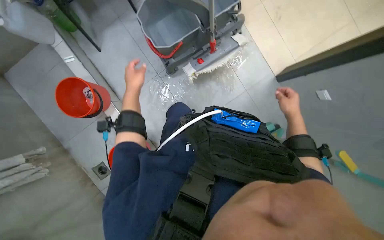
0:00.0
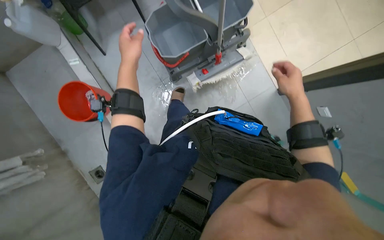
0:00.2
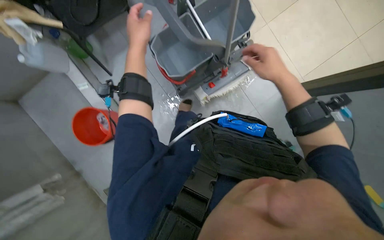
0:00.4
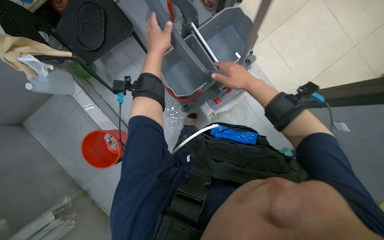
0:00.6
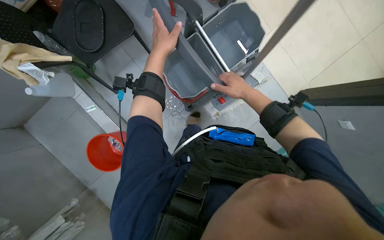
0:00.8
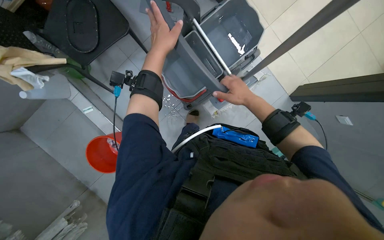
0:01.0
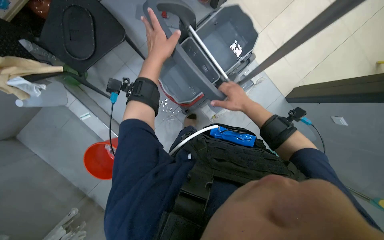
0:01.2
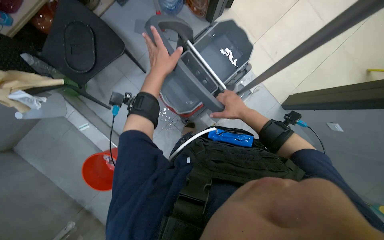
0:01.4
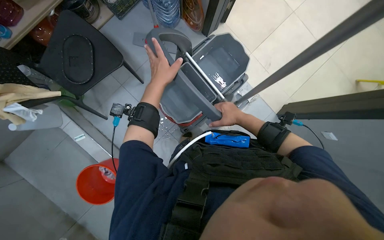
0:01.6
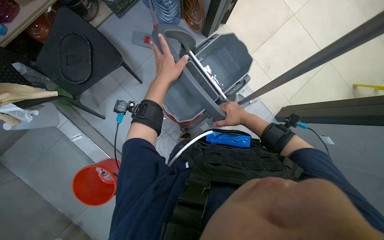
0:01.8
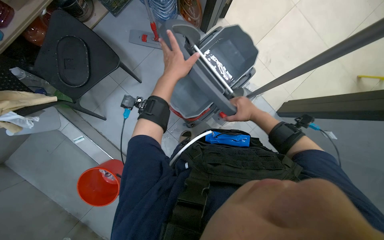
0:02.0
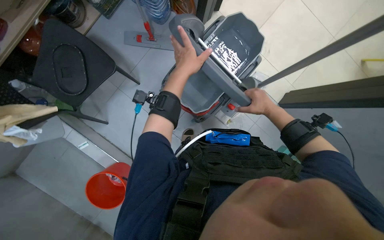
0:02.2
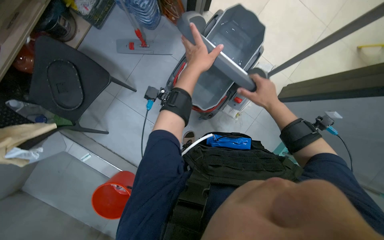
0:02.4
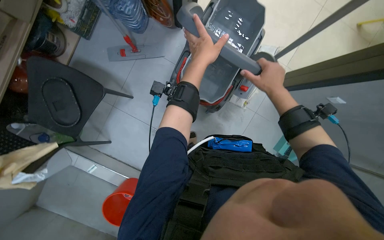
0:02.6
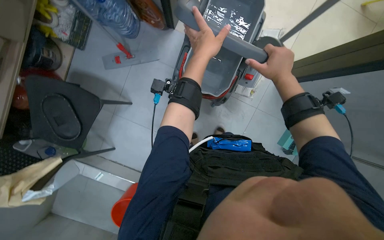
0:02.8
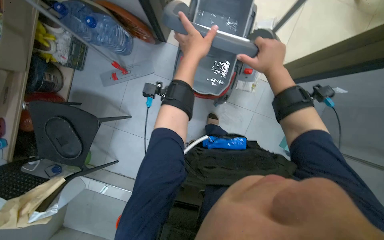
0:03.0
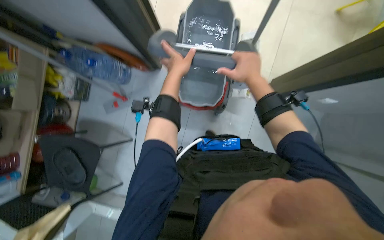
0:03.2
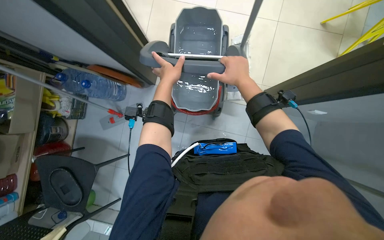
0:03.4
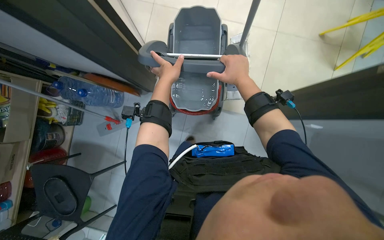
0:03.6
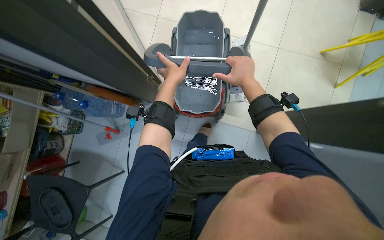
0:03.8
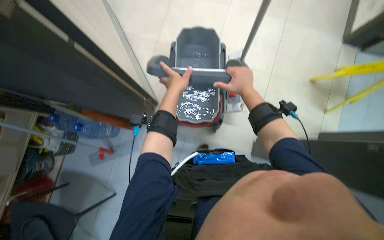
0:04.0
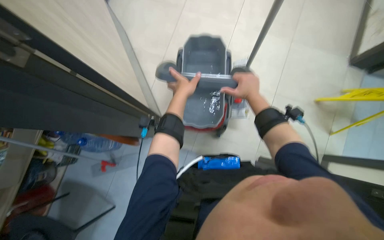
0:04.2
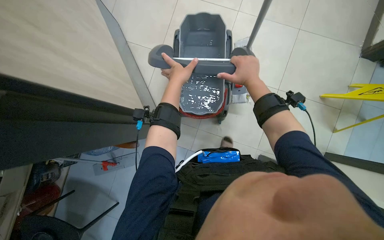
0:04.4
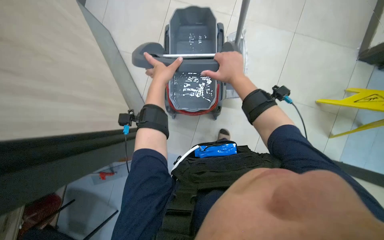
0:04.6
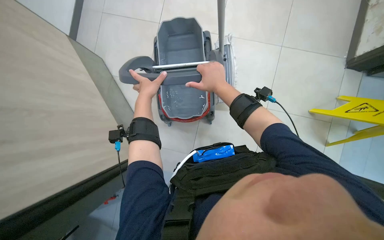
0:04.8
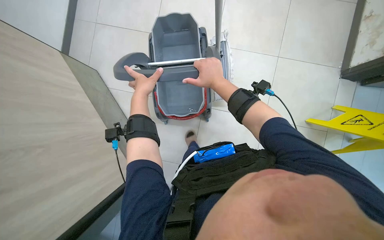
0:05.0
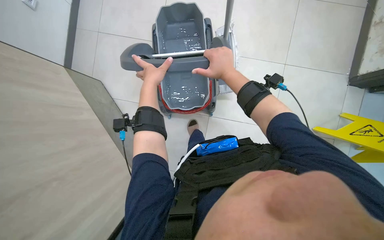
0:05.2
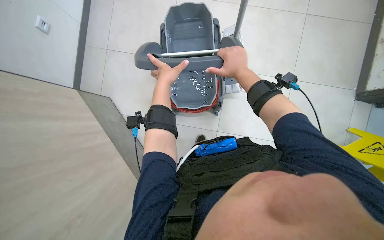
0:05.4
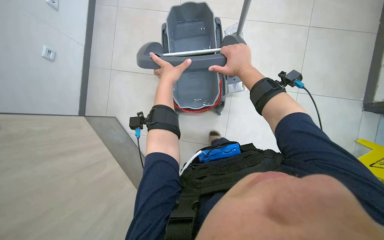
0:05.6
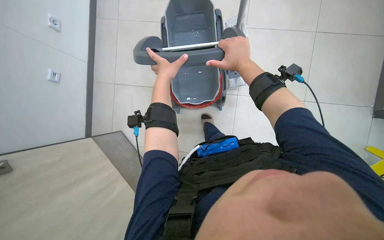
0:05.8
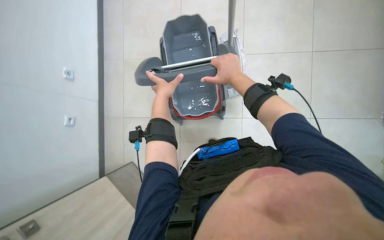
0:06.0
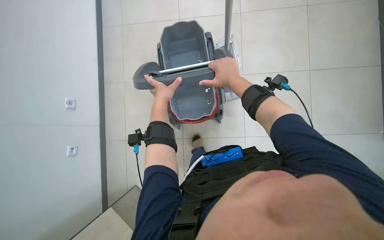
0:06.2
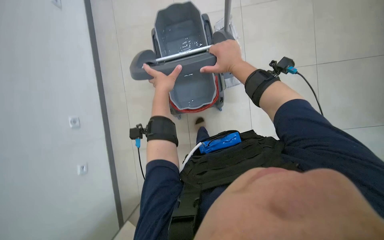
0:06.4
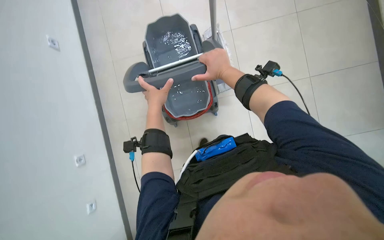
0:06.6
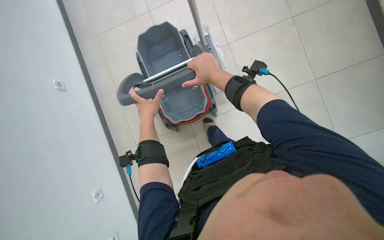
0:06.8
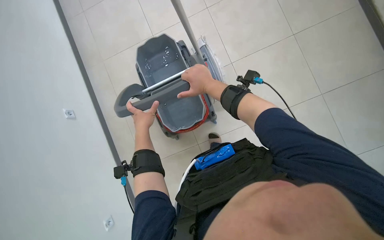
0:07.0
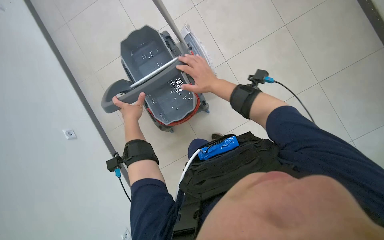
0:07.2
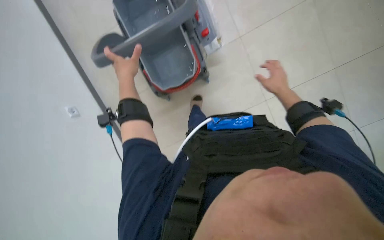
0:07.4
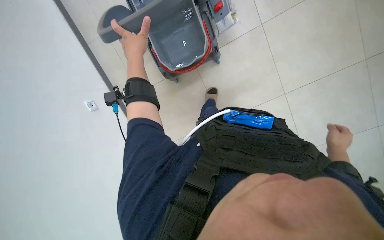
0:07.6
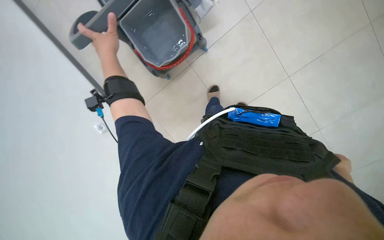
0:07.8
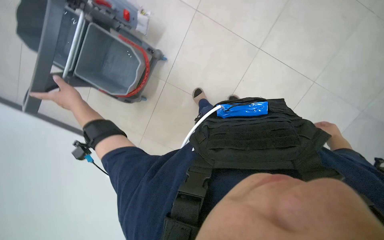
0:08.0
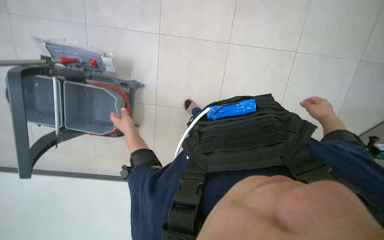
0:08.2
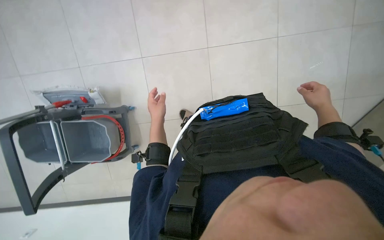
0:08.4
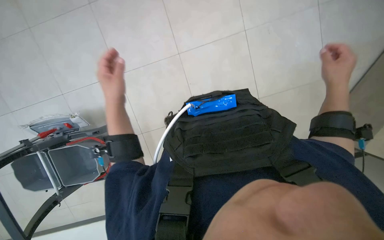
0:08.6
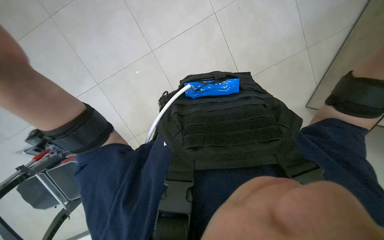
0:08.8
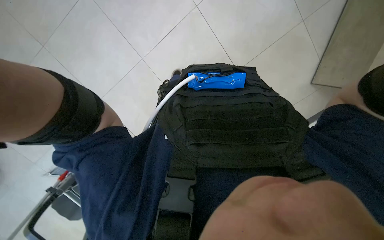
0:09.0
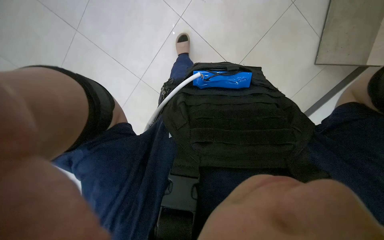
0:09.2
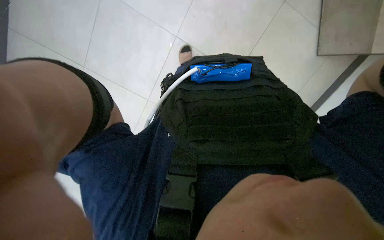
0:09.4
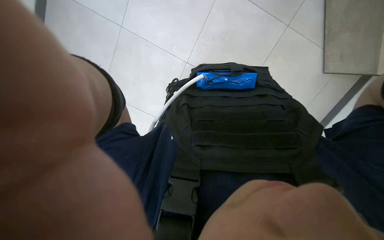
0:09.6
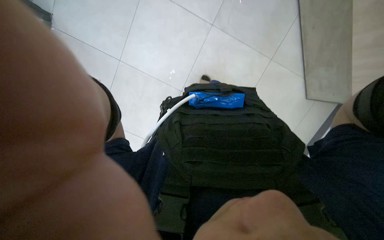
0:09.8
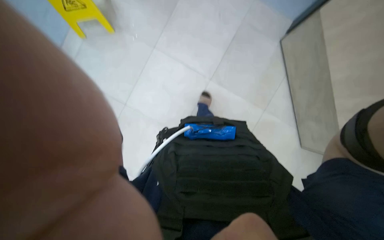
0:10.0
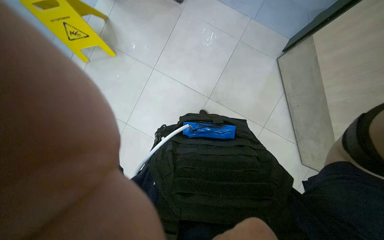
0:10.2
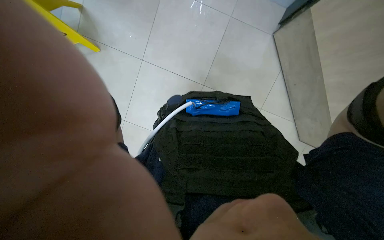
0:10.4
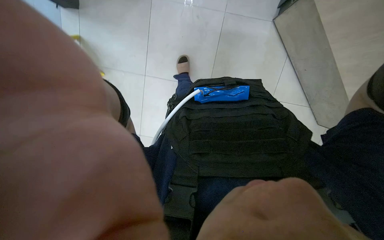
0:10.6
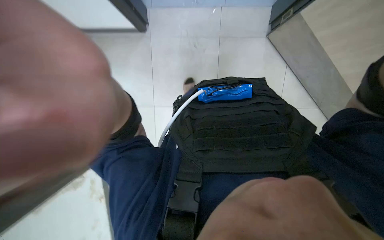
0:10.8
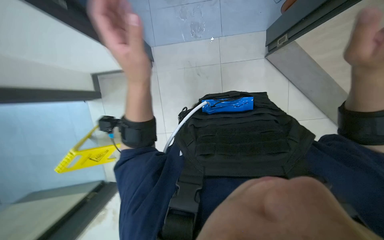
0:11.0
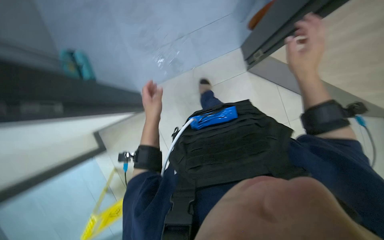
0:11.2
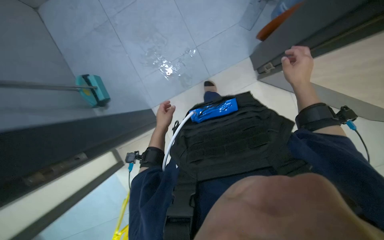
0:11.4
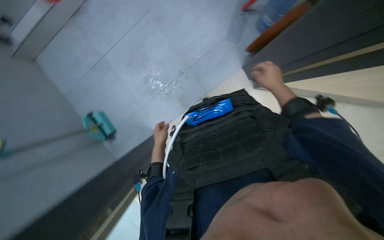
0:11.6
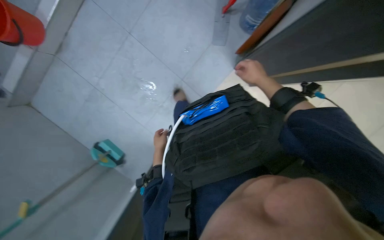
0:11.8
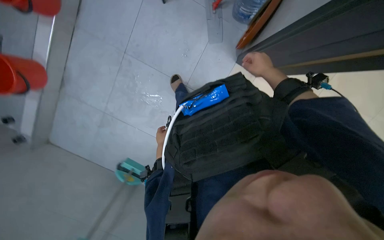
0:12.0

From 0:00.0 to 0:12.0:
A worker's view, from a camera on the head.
Job: preparing cleaning supplies.
The whole recording: Moving cleaning cart. The worker pushes the cleaning cart across the floor.
From 0:00.0 to 0:01.6: The view tips upward by approximately 25 degrees. The right hand goes roughly 20 cm to the left.
From 0:01.6 to 0:03.0: The scene turns about 25 degrees counterclockwise in the picture. The left hand moves to the right and up the picture, some 35 cm; the right hand is displaced up the picture by approximately 15 cm.
From 0:03.0 to 0:04.4: The wearer looks approximately 30 degrees further upward.
From 0:04.4 to 0:06.0: The hands make small movements and keep their place.
From 0:06.0 to 0:07.6: The wearer looks roughly 15 degrees further downward. The right hand moves to the right and down the picture, approximately 60 cm.
From 0:07.6 to 0:09.0: The scene rotates counterclockwise by approximately 30 degrees.
From 0:10.4 to 0:12.0: The view tips upward by some 20 degrees. Everything in view rotates approximately 45 degrees counterclockwise.

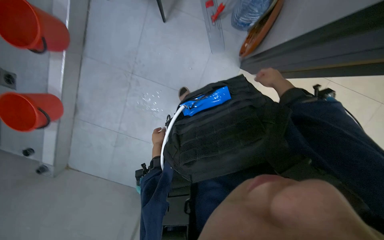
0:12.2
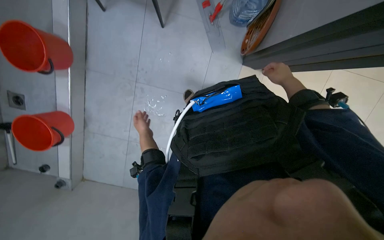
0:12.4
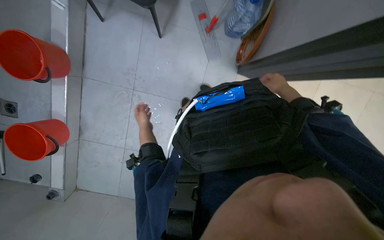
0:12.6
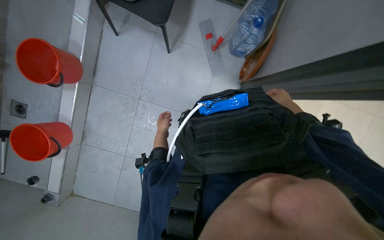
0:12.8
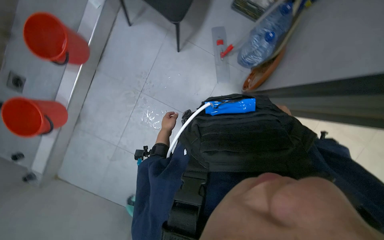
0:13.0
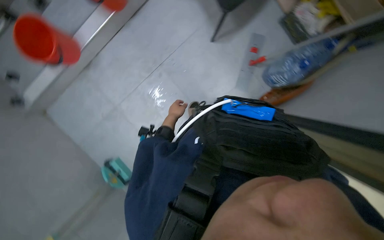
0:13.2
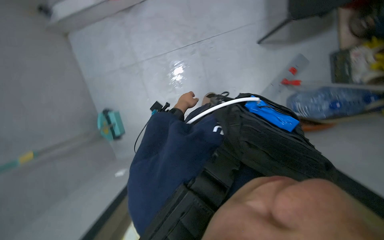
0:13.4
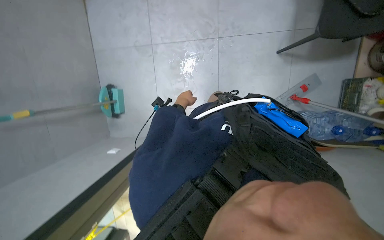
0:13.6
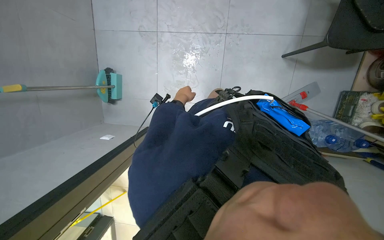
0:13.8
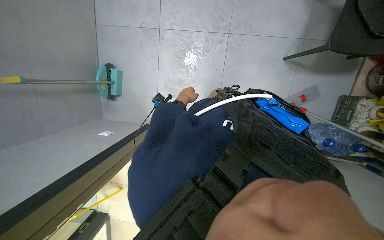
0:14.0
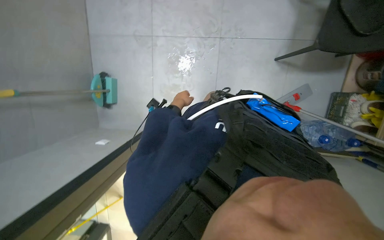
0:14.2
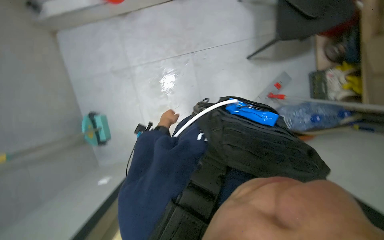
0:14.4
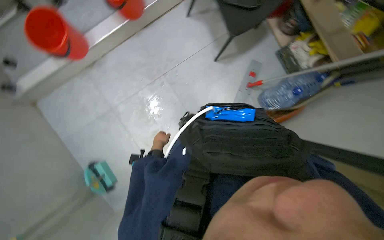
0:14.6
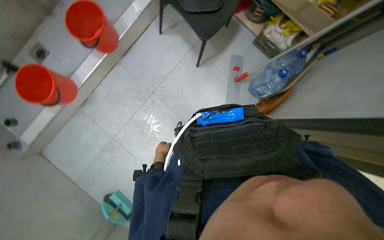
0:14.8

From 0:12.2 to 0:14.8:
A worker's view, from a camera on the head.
Job: preparing cleaning supplies.
The whole recording: Moving cleaning cart. The worker pushes the cleaning cart across the floor.
From 0:12.2 to 0:13.4: Everything in view rotates about 55 degrees clockwise.
From 0:13.4 to 0:14.8: The scene turns about 35 degrees counterclockwise in the picture.

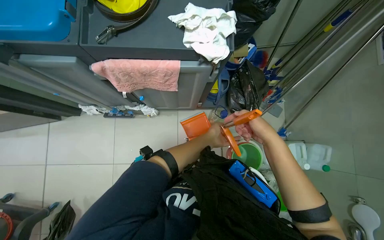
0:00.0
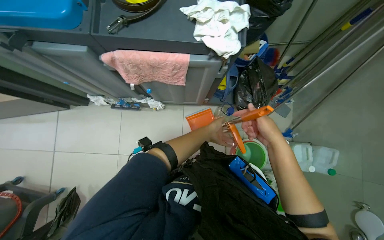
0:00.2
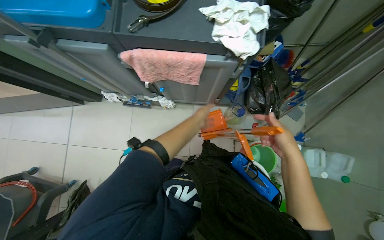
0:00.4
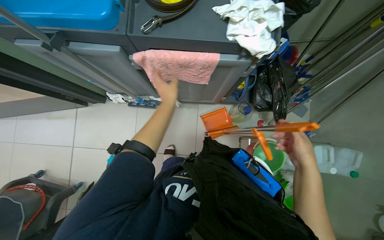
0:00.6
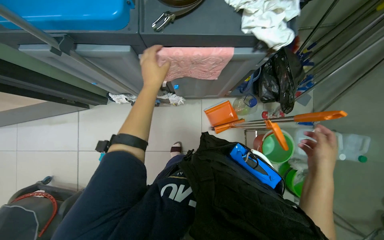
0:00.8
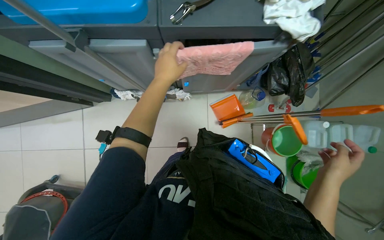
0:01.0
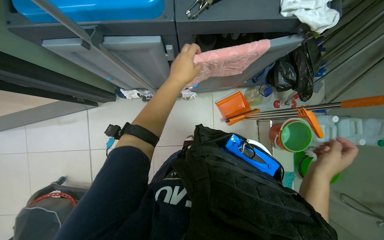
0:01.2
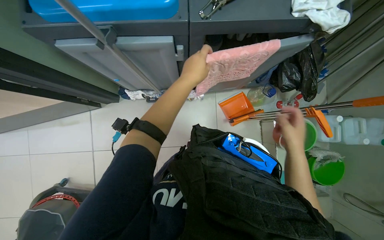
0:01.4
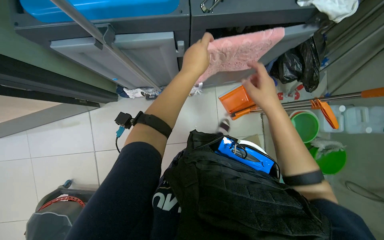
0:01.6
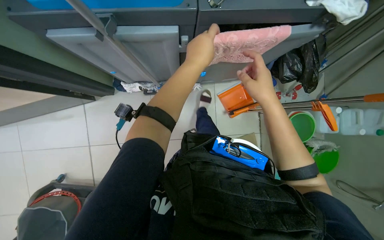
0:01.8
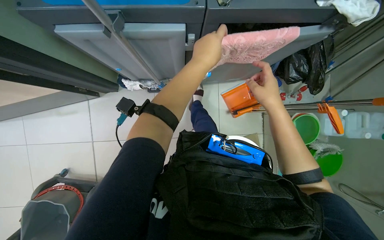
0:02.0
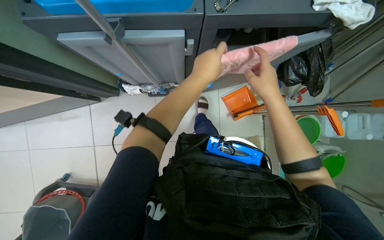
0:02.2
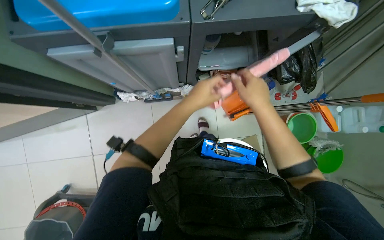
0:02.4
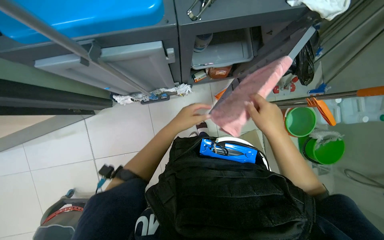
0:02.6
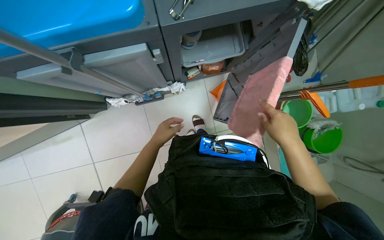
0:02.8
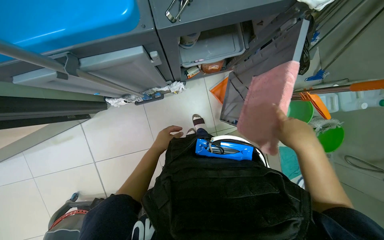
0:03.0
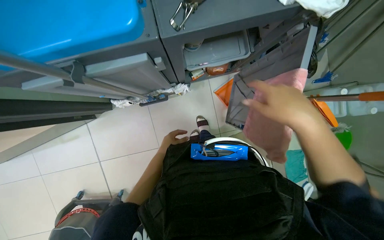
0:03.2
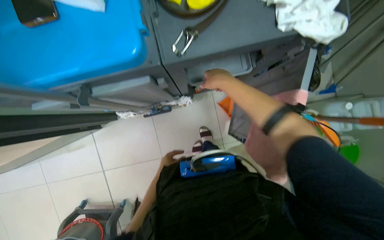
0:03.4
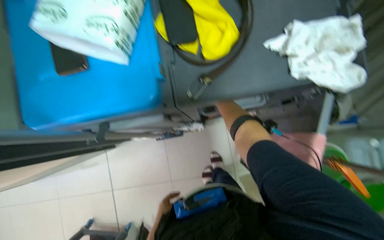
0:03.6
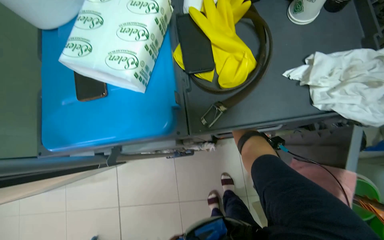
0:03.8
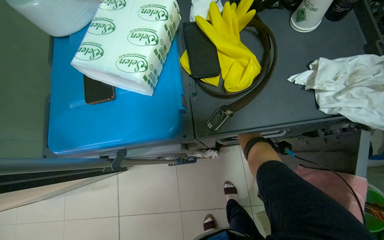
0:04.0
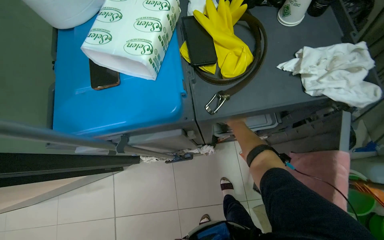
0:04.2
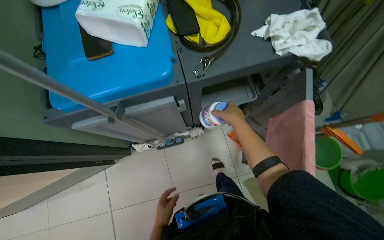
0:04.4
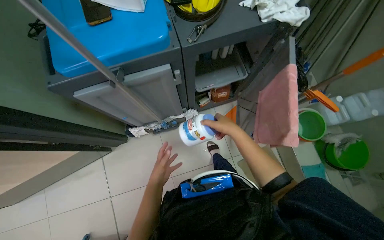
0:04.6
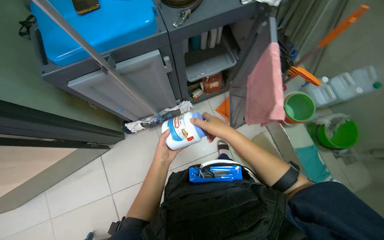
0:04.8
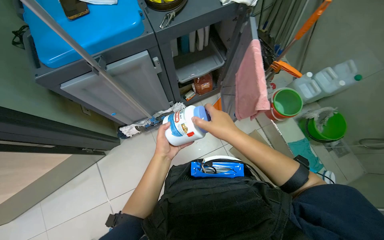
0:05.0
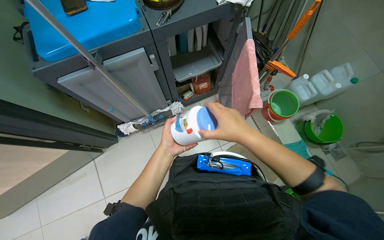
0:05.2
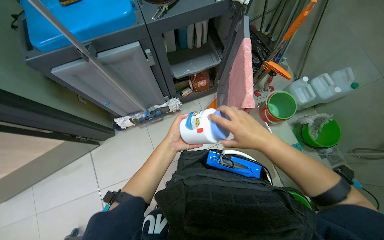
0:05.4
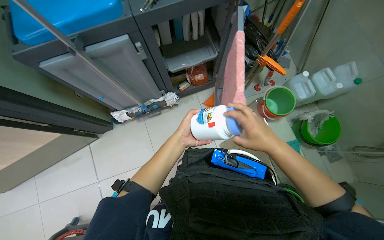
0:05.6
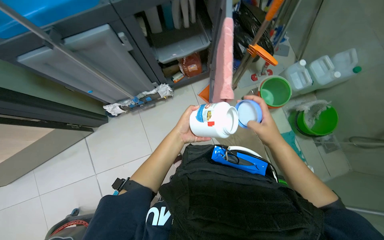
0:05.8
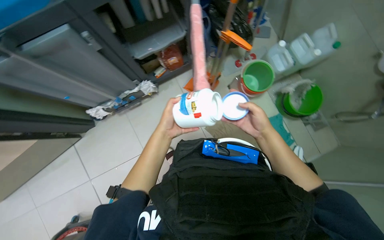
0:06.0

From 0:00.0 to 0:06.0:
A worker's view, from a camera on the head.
Job: preparing cleaning supplies.
The whole recording: Preparing cleaning solution. The worker retrieves a cloth, adds cleaning powder to a bucket, and places the cloth into the solution.
From 0:00.0 to 0:01.6: The left hand travels to the left and nearer to the camera by some 50 cm.
From 0:01.6 to 0:03.0: The left hand shifts some 25 cm farther from the camera, down the picture and to the left, while the right hand travels down the picture by about 10 cm.
From 0:03.0 to 0:04.4: The view tips upward by roughly 20 degrees.
